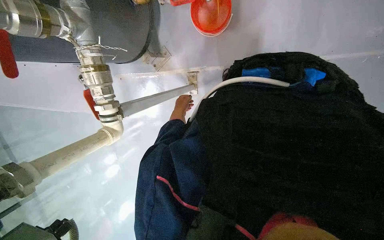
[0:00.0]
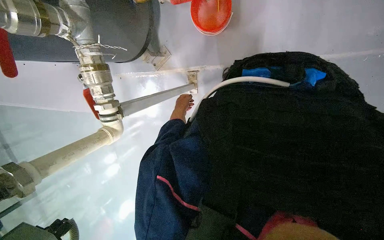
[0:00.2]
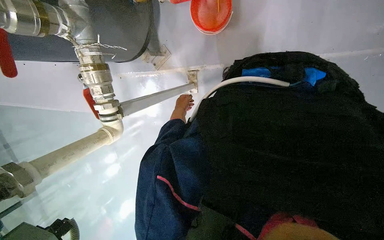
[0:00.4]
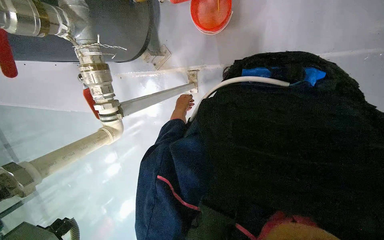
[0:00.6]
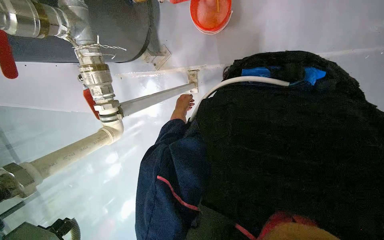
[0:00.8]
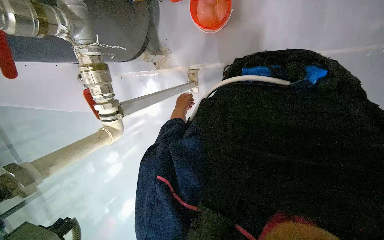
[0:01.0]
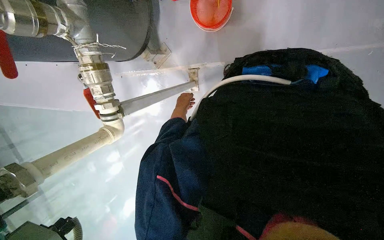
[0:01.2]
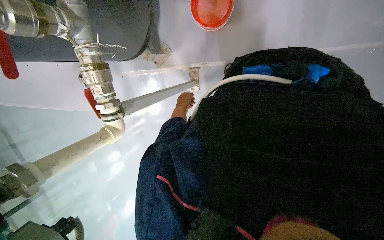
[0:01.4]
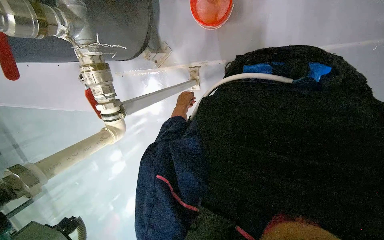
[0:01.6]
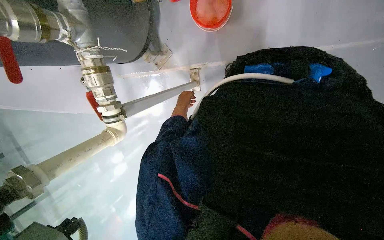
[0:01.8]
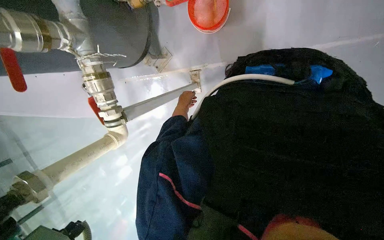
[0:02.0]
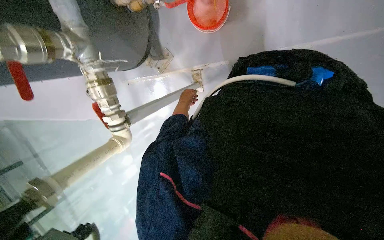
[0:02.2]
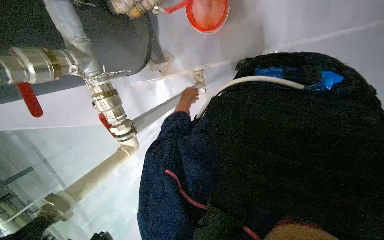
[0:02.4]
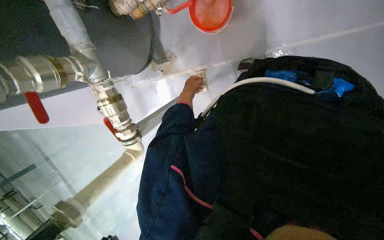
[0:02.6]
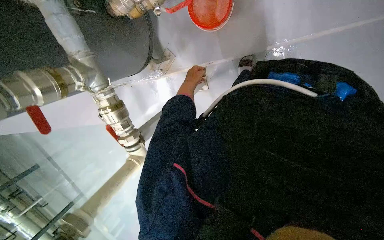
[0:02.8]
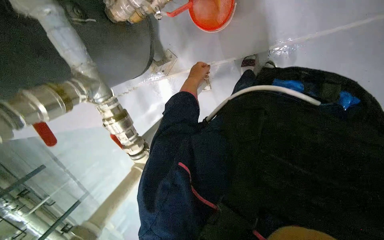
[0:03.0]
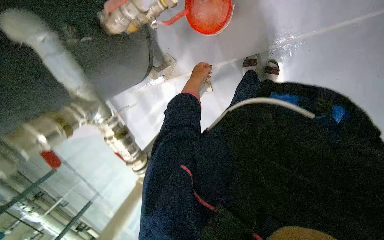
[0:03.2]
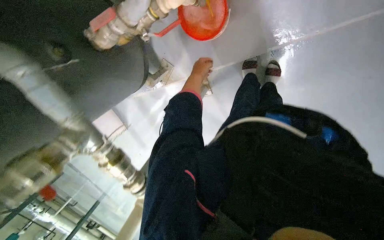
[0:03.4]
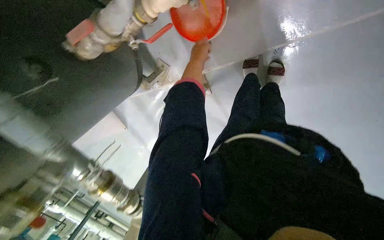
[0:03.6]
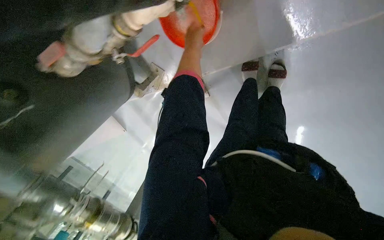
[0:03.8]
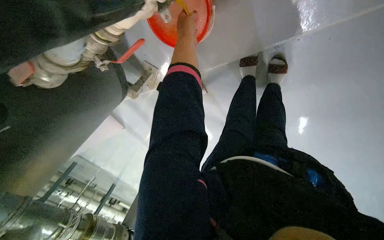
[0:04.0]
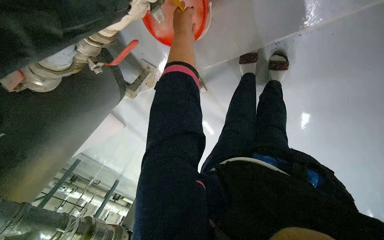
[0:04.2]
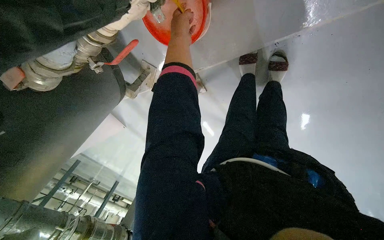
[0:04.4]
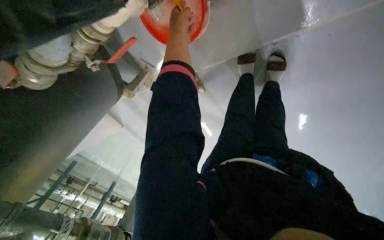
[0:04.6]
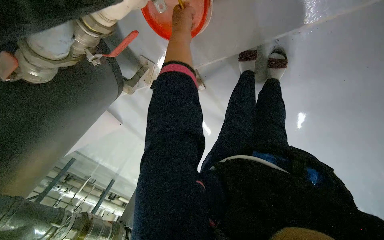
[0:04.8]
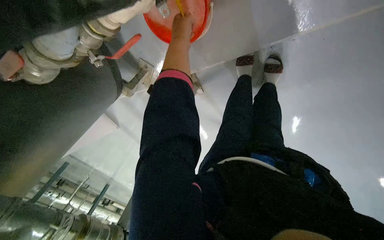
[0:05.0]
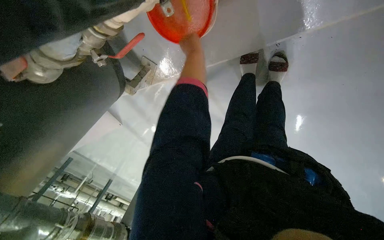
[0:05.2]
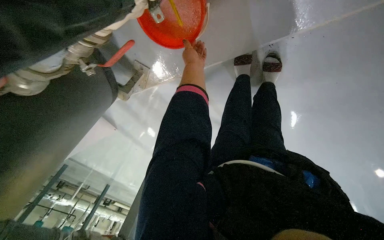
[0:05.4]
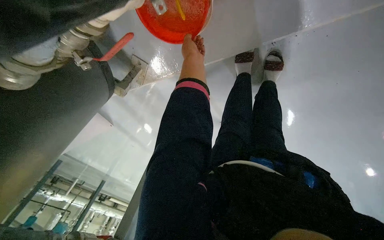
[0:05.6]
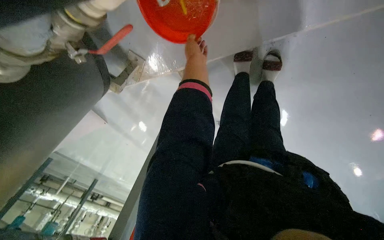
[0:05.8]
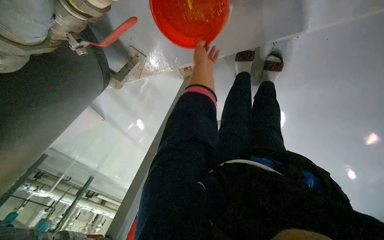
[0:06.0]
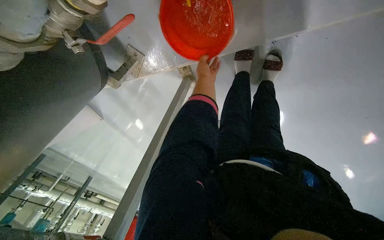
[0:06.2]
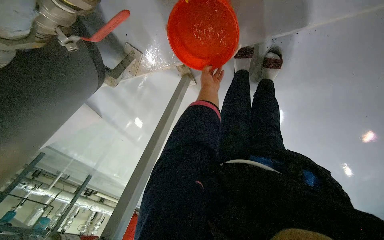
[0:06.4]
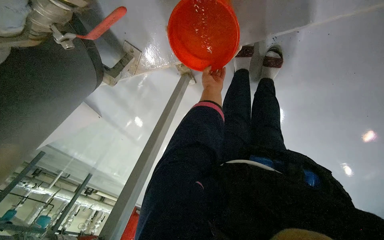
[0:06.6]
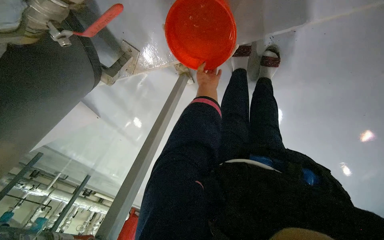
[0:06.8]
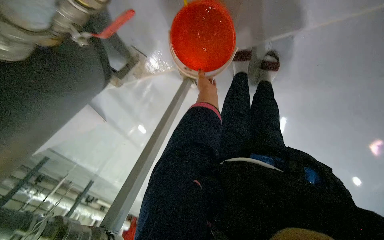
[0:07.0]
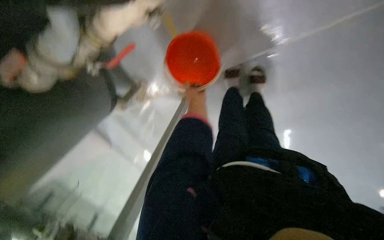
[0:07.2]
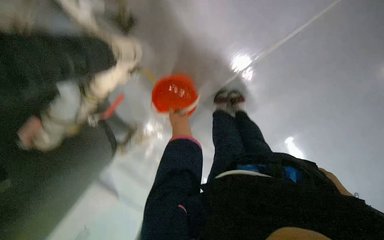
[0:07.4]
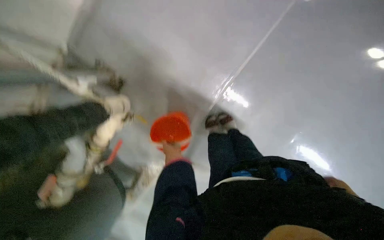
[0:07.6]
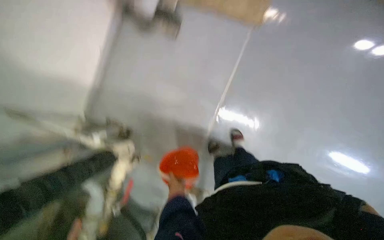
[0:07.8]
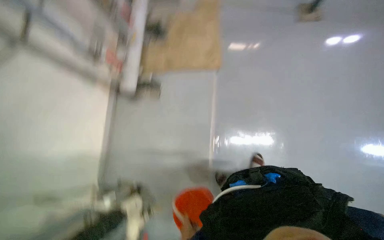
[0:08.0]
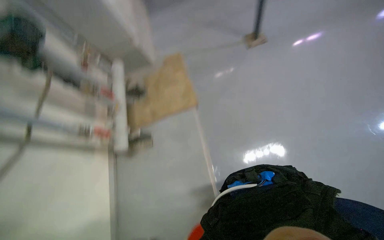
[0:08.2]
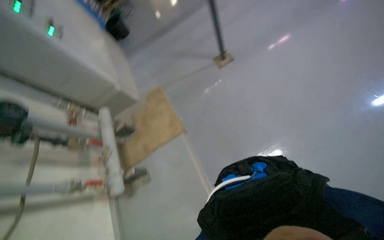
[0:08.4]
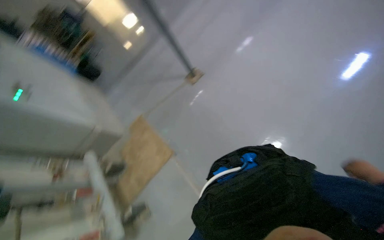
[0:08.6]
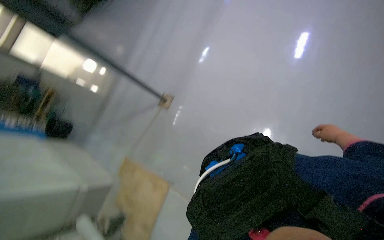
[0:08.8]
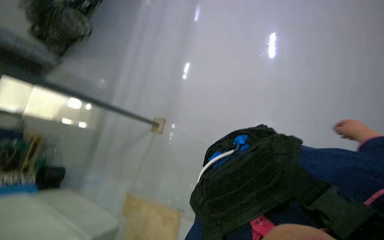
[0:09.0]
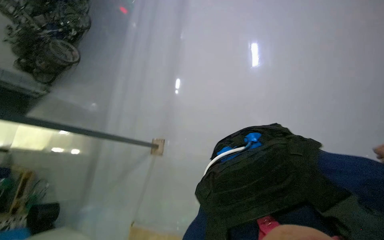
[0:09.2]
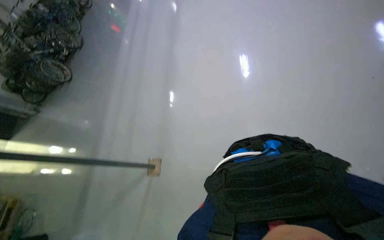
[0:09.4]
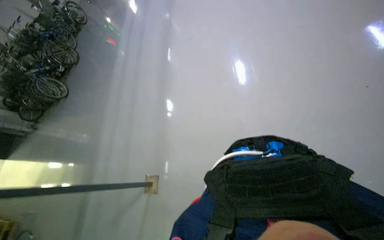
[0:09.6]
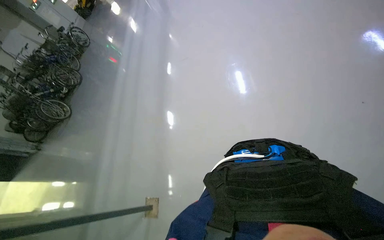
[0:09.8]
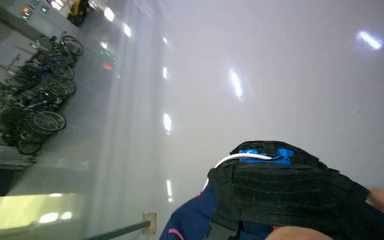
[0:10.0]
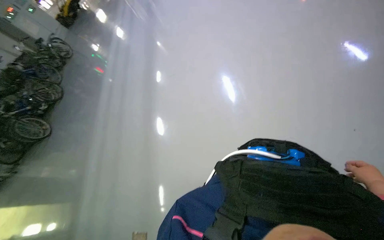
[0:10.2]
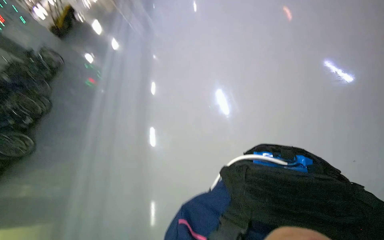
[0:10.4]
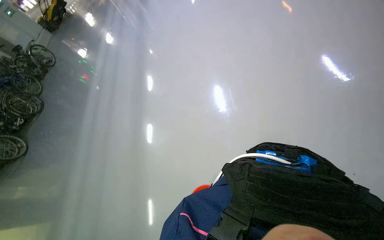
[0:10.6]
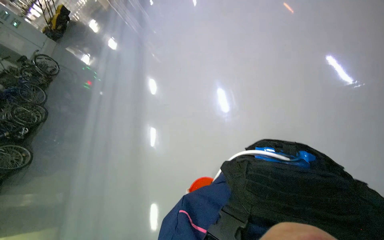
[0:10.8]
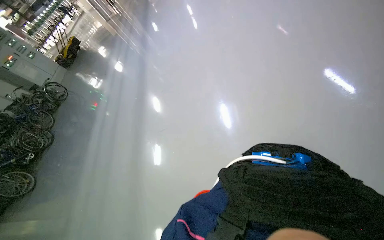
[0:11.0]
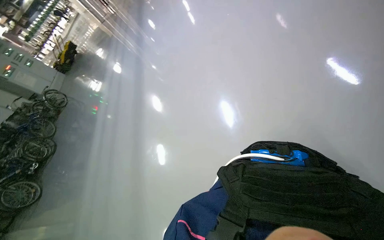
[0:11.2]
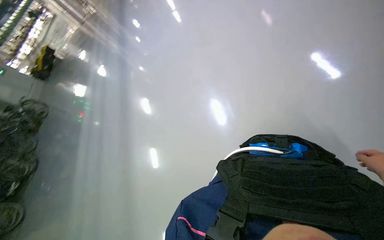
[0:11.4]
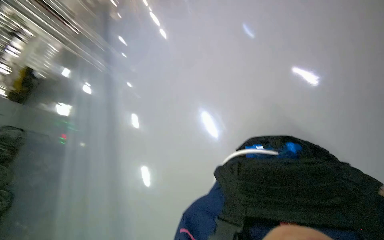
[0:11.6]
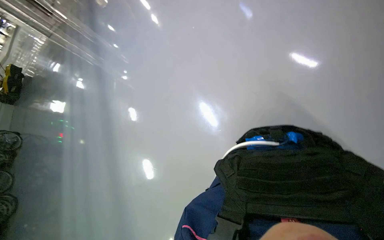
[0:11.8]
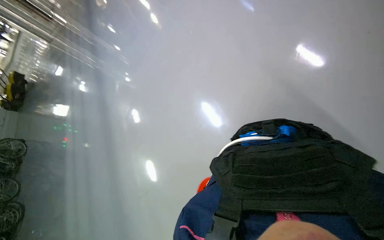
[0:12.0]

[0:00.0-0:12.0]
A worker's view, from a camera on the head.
Job: wiping surfaces.
The whole recording: Cleaning floor and pipes. The worker cleans the floor and pipes using a cloth and a brush, then prepares the mop for use.
0:01.6 to 0:03.0: The left hand heads up the picture, covering about 20 cm.
0:03.0 to 0:04.4: The head travels some 50 cm. The camera pitches downward, by some 15 degrees.
0:04.4 to 0:06.0: The left hand moves farther from the camera and down the picture, approximately 15 cm.
0:06.0 to 0:07.6: The wearer looks roughly 35 degrees further upward. The scene rotates counterclockwise by about 30 degrees.
0:07.6 to 0:09.0: The wearer moves approximately 70 cm. The view tilts about 65 degrees upward. The scene turns about 110 degrees counterclockwise in the picture.
0:09.0 to 0:10.4: The camera travels roughly 70 cm. The wearer looks about 20 degrees further upward.

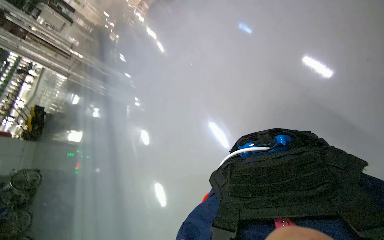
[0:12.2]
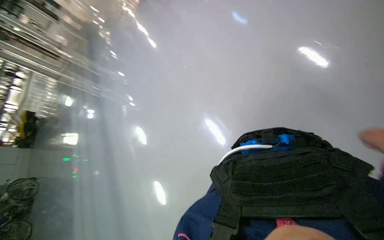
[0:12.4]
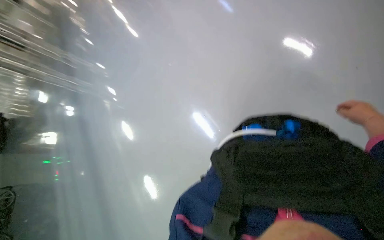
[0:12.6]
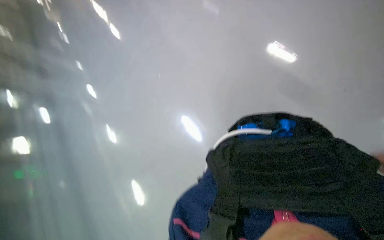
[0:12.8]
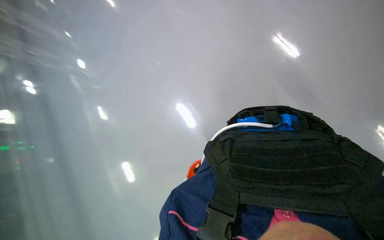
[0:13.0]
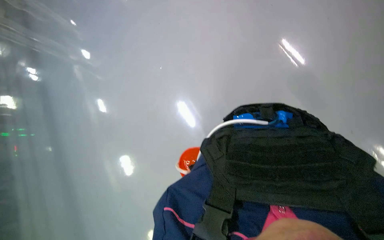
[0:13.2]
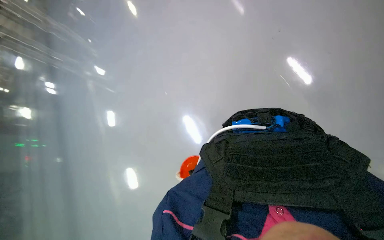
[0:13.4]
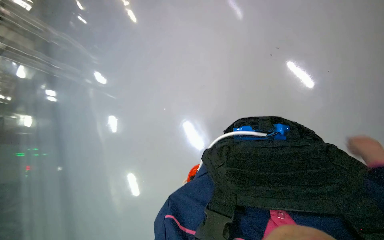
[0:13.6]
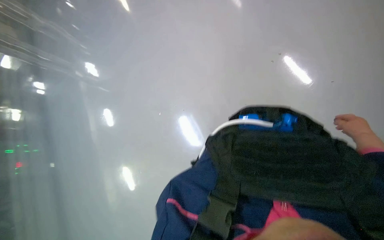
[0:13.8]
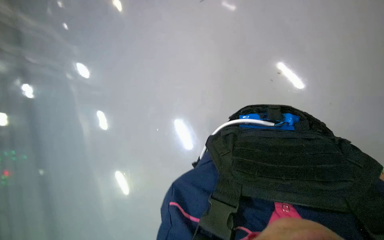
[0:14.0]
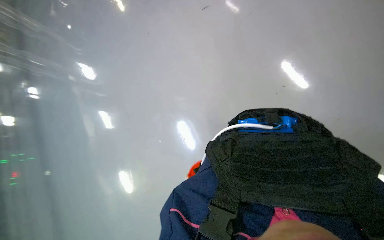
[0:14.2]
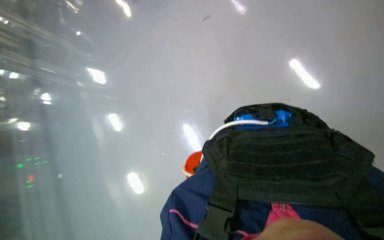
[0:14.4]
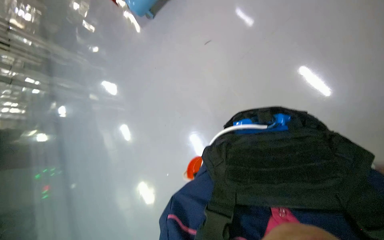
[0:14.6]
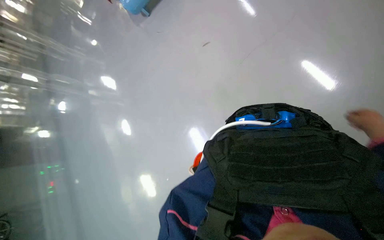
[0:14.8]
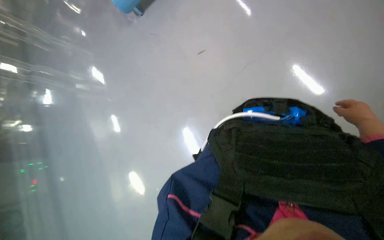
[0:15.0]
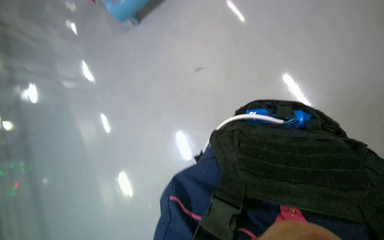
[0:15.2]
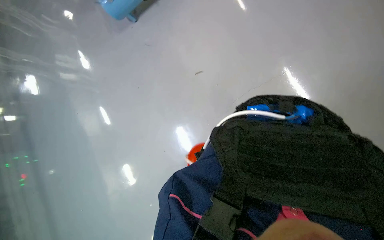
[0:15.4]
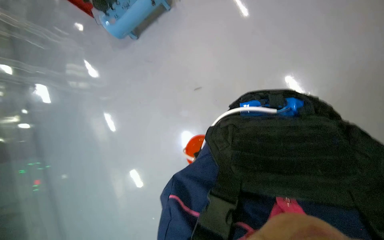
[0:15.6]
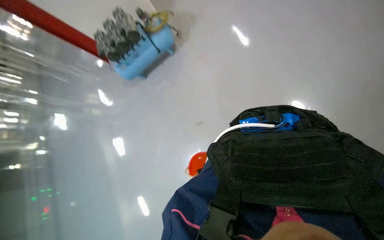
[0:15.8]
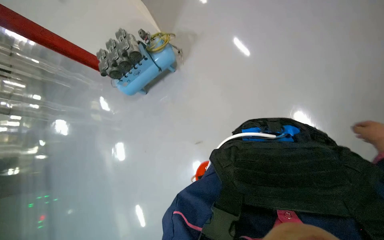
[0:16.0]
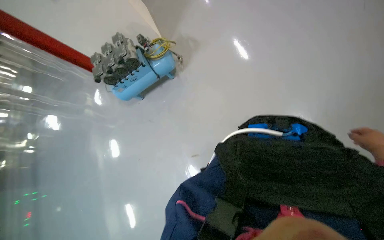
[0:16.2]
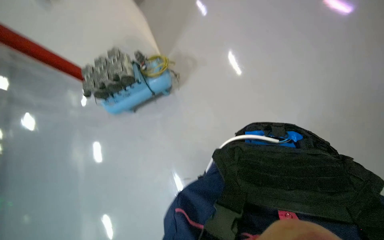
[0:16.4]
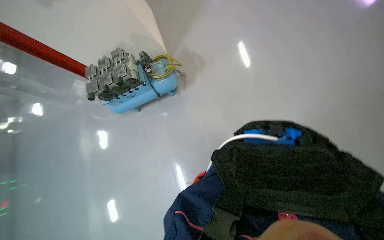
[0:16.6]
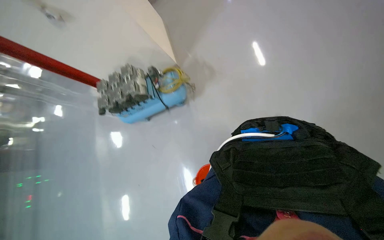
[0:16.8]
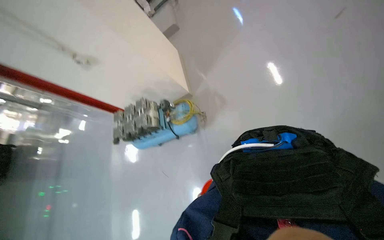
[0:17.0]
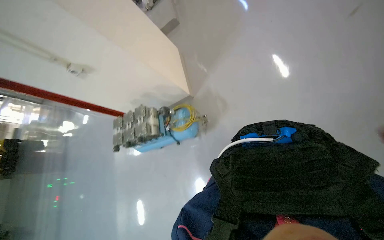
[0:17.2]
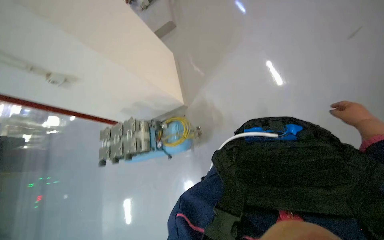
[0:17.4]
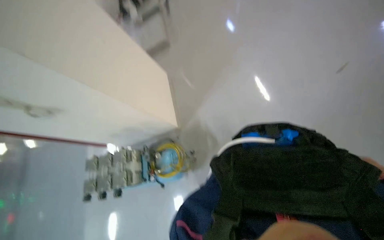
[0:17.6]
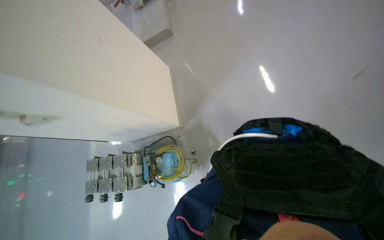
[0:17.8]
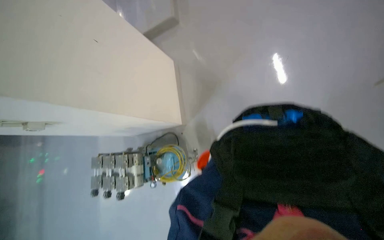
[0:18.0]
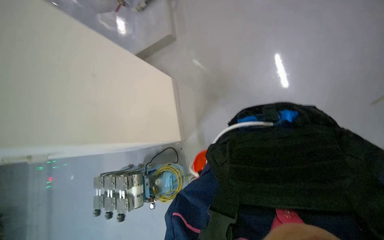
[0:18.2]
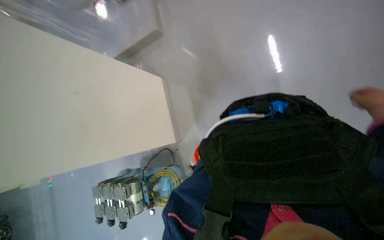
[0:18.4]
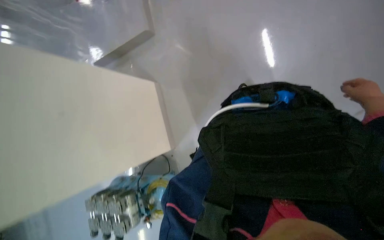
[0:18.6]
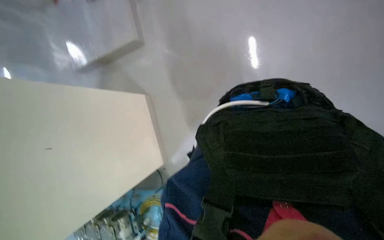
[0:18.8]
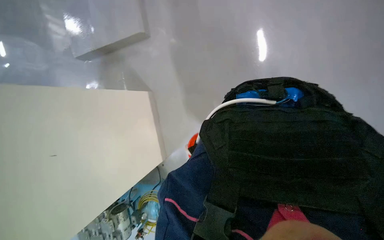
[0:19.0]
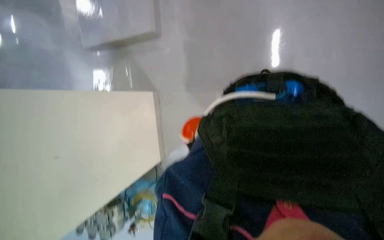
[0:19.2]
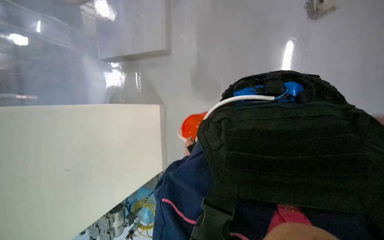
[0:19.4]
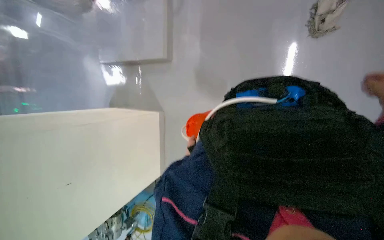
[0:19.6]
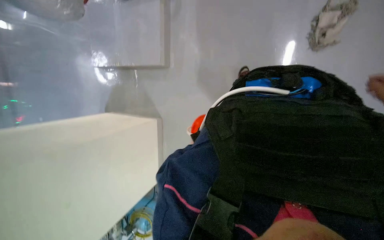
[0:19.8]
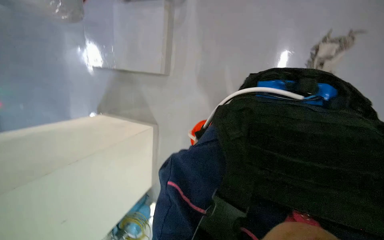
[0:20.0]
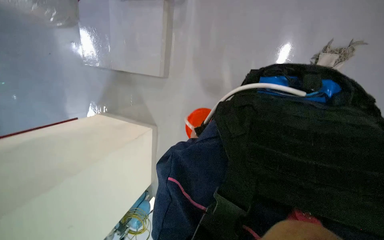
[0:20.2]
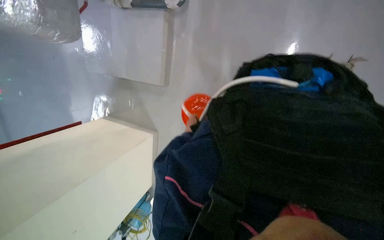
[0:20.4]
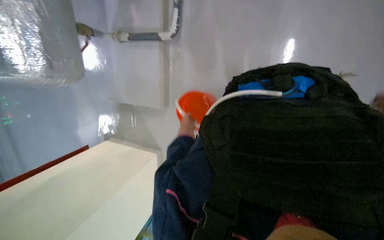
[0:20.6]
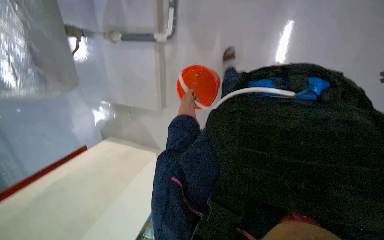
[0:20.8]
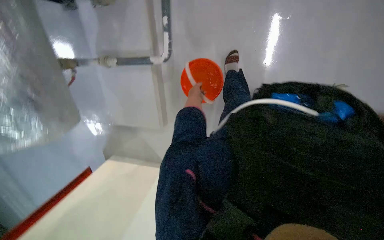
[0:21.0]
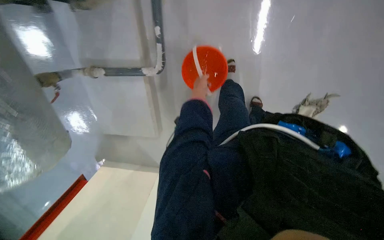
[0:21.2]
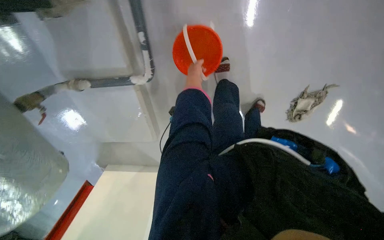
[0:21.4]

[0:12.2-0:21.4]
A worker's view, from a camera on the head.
Job: wiping surfaces.
The whole recording: Cleaning floor and pipes. The worker cleans the floor and pipes using a cloth and a brush, then prepares the mop for use.
0:19.8 to 0:21.4: The head rotates about 20 degrees to the right.
